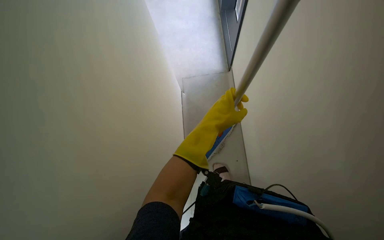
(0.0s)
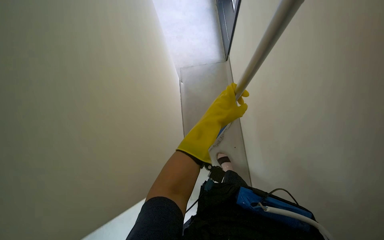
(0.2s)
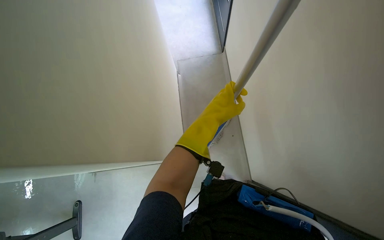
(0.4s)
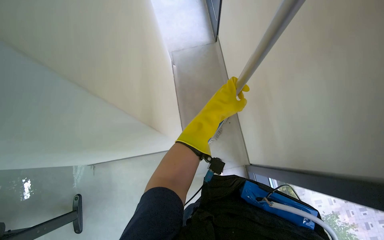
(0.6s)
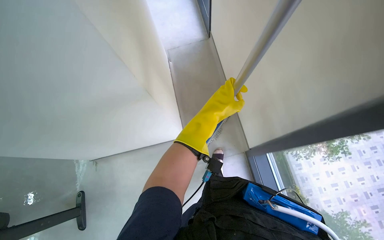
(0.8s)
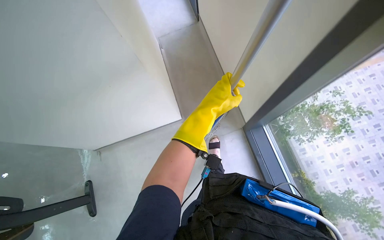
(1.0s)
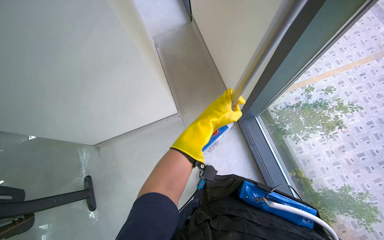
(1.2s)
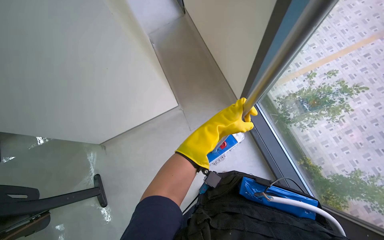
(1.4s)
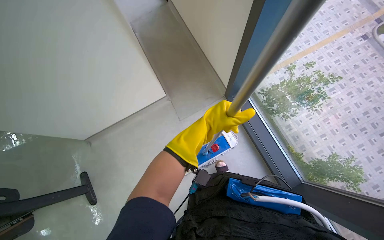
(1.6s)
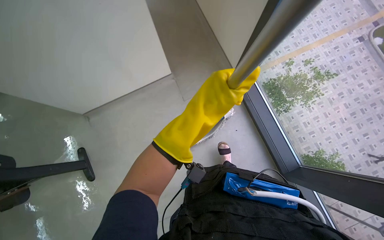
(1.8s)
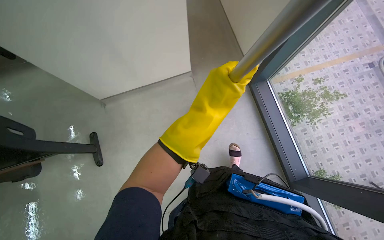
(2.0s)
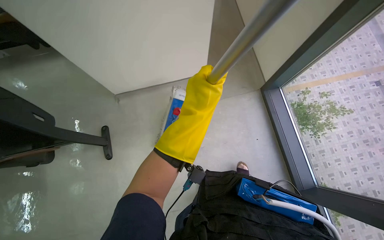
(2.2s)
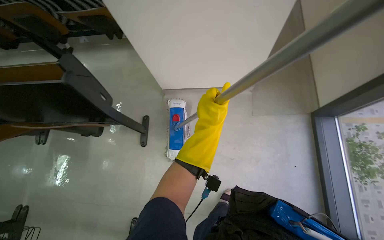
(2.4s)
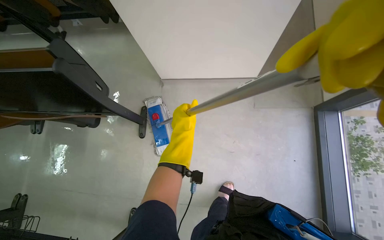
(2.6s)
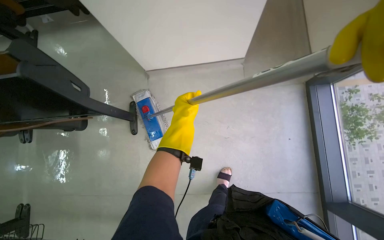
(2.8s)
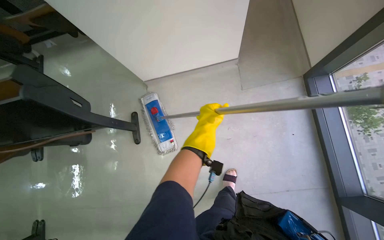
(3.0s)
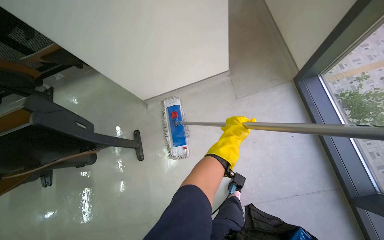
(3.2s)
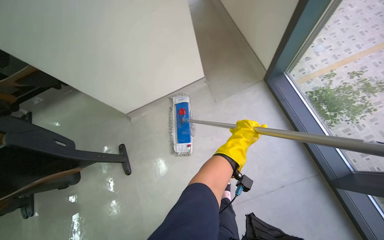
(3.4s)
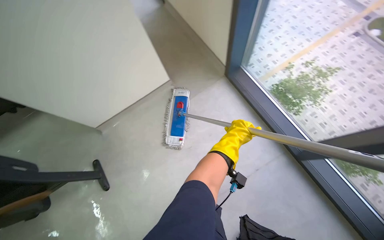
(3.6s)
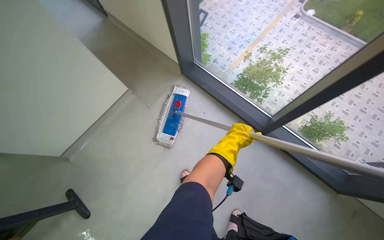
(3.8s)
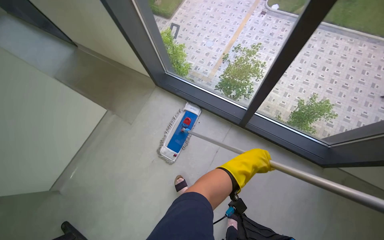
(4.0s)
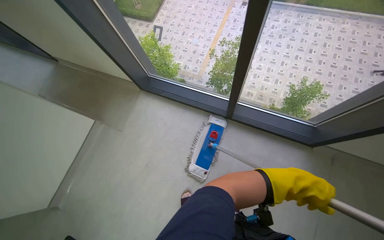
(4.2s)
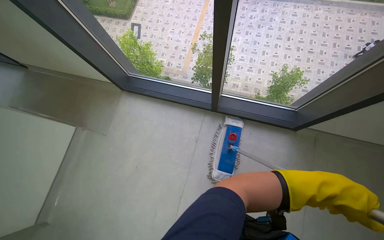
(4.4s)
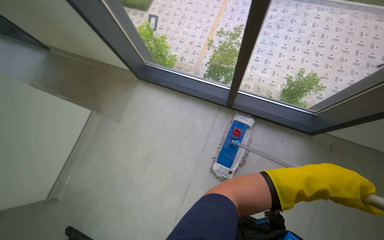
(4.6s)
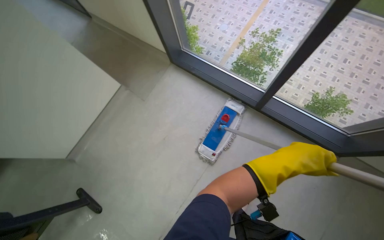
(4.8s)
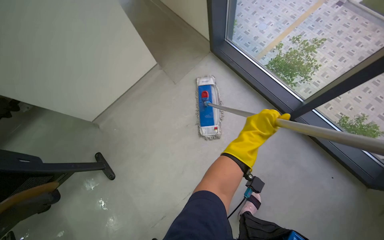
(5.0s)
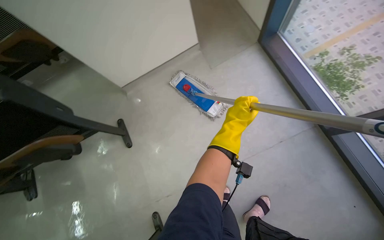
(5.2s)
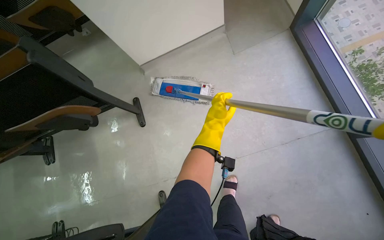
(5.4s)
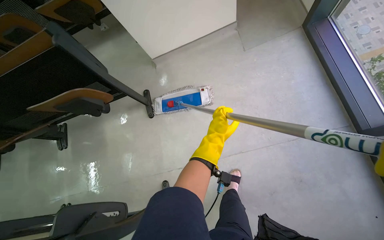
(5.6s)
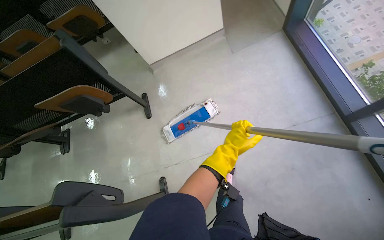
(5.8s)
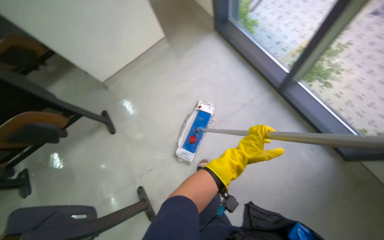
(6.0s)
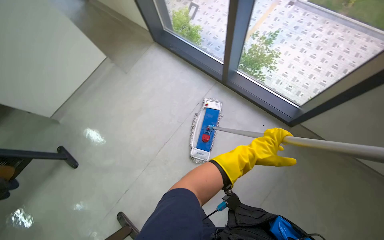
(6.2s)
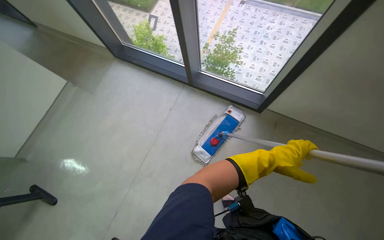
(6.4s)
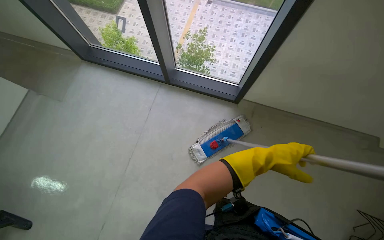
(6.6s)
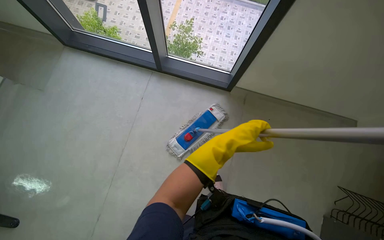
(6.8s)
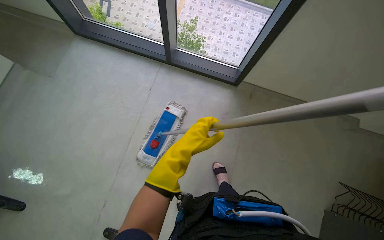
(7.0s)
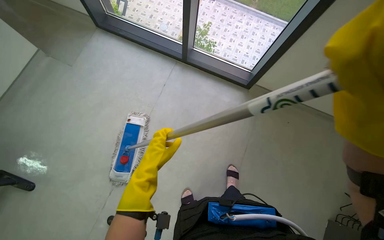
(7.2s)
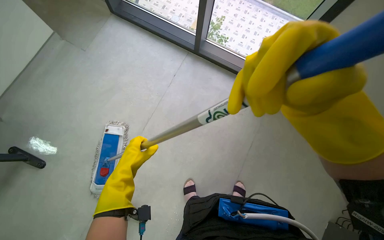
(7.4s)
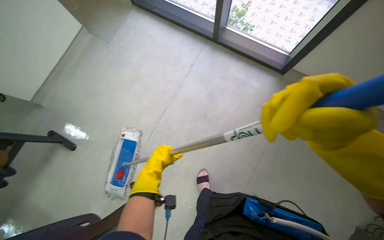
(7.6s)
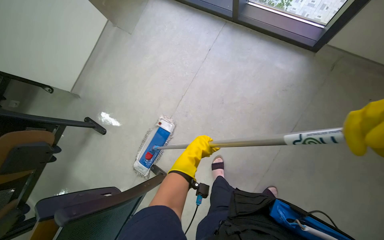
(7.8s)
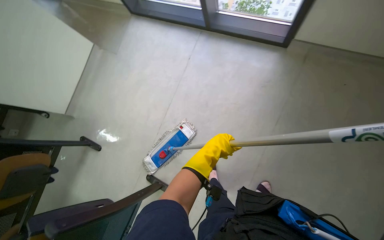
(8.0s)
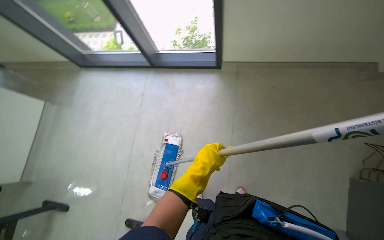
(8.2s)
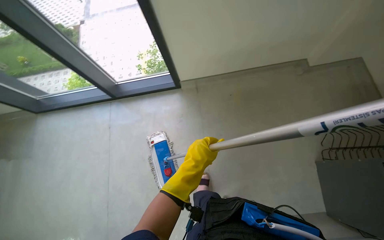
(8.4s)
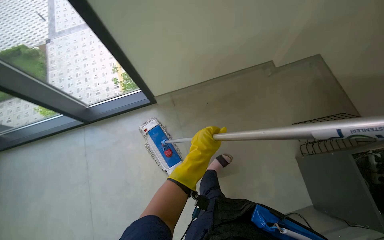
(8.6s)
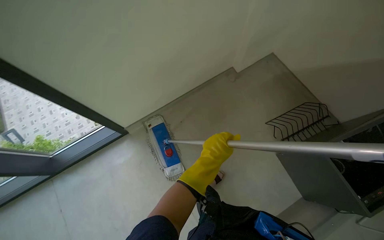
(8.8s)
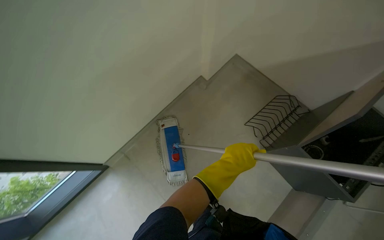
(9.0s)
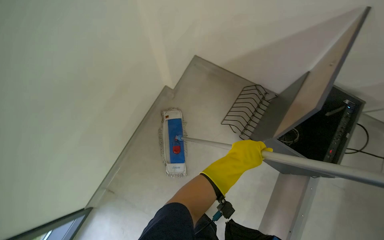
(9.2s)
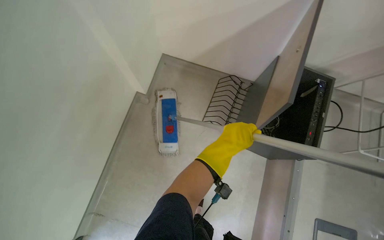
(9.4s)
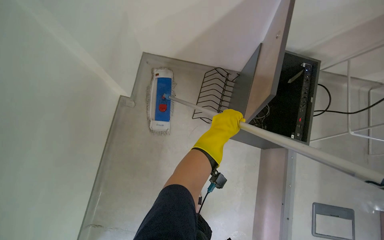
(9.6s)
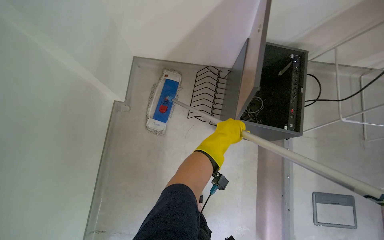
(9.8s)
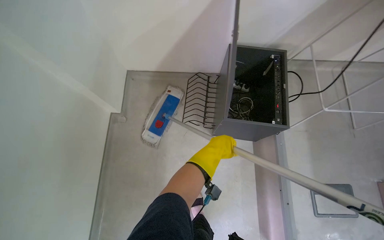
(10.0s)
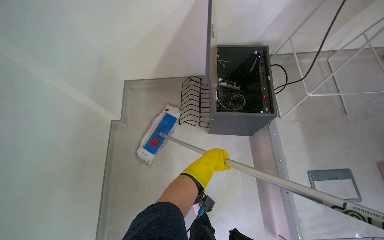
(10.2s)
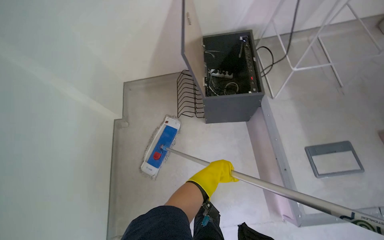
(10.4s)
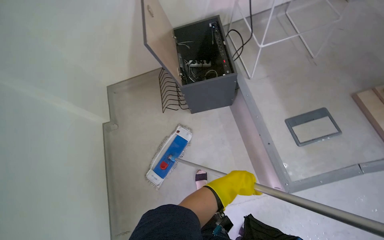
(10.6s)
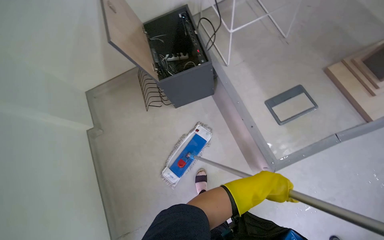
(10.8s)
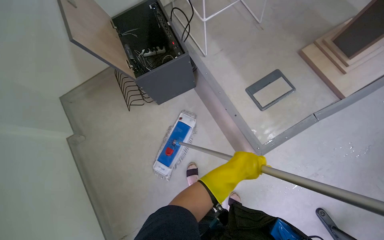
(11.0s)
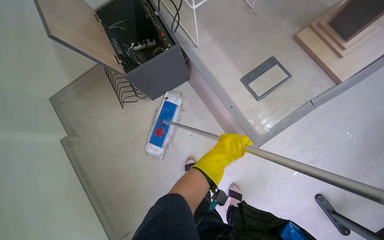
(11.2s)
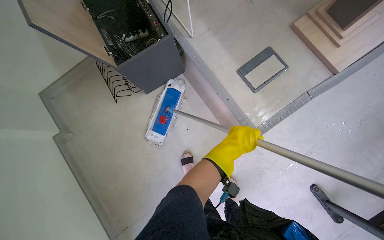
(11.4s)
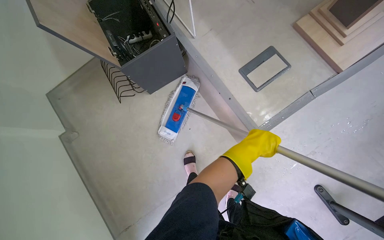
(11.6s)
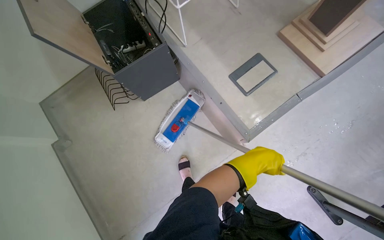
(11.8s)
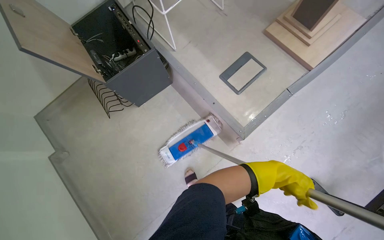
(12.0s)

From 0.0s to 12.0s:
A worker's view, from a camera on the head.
Job: mopping floor.
The whole recording: Mopping classroom floor. The worker mops the classroom floor, moving around the seats and along the walls.
From 0.0s to 1.6s: The view tilts roughly 20 degrees downward.
From 1.6s to 3.0s: The left hand goes nearer to the camera and returns, about 10 cm each way.
From 3.0s to 4.4s: The wearer moves some 70 cm. The head rotates some 65 degrees to the right. The camera pitches upward, by approximately 15 degrees.
From 4.4s to 6.0s: The wearer's head swings some 45 degrees to the left.
From 6.0s to 7.6s: The wearer's head swings about 30 degrees to the right.
From 9.0s to 10.4s: The scene rotates counterclockwise by about 50 degrees.
From 10.4s to 12.0s: The scene rotates counterclockwise by approximately 35 degrees.

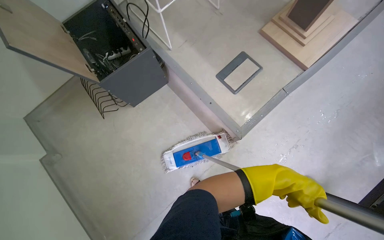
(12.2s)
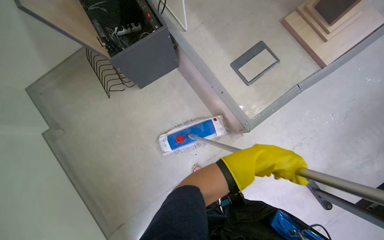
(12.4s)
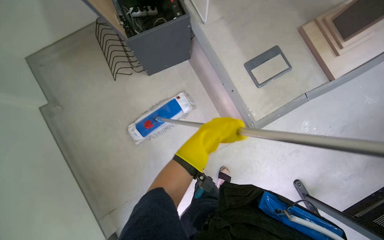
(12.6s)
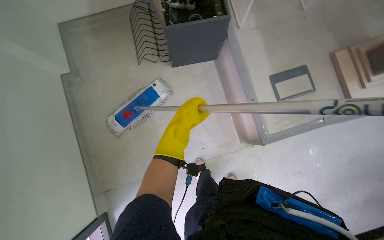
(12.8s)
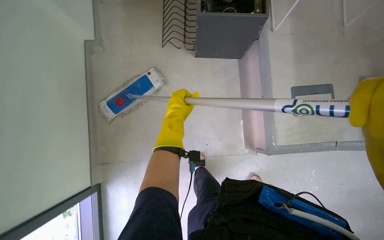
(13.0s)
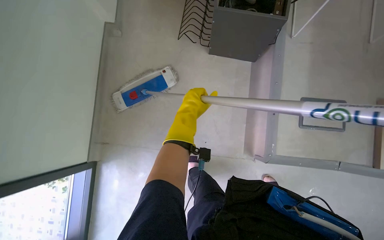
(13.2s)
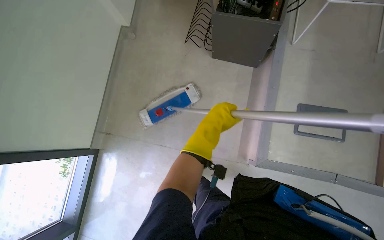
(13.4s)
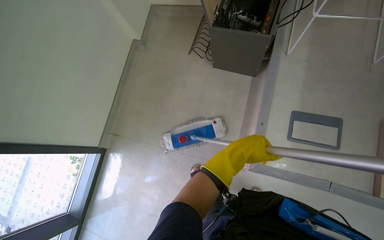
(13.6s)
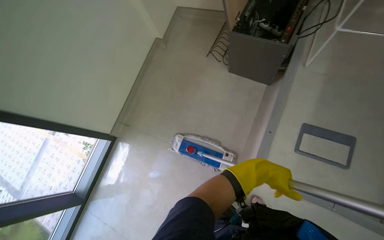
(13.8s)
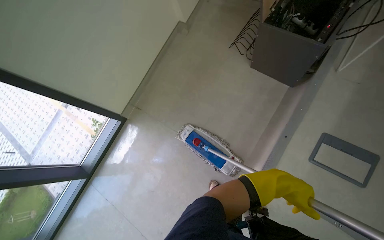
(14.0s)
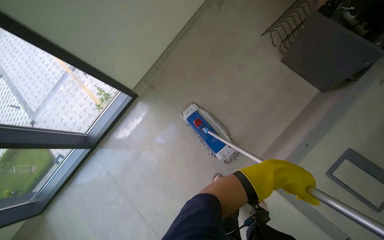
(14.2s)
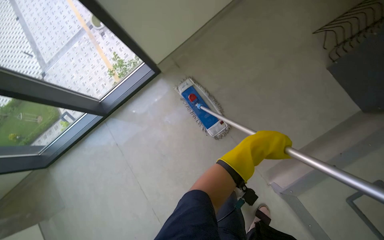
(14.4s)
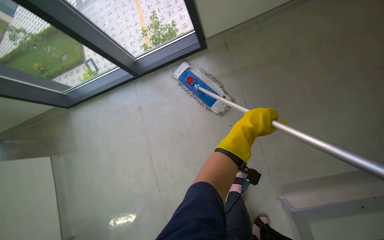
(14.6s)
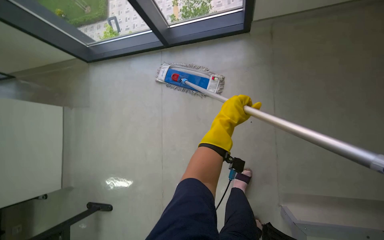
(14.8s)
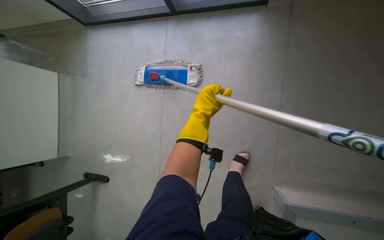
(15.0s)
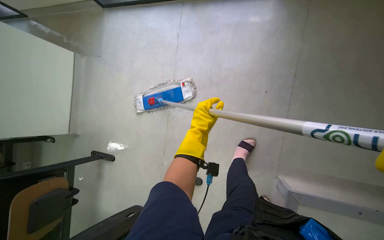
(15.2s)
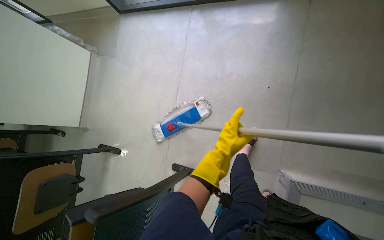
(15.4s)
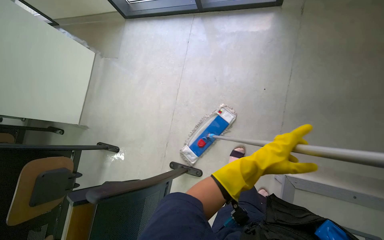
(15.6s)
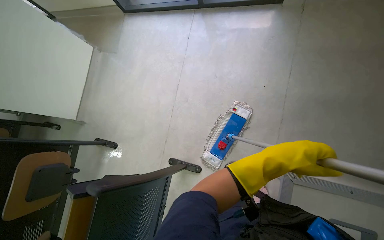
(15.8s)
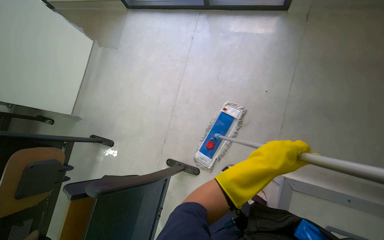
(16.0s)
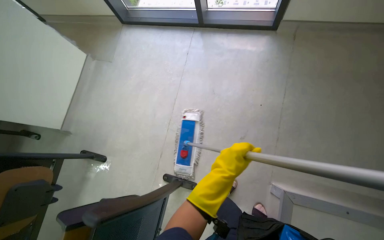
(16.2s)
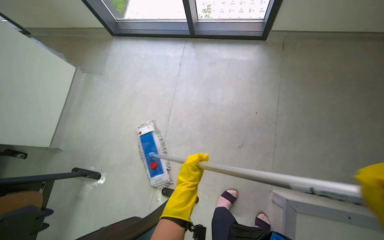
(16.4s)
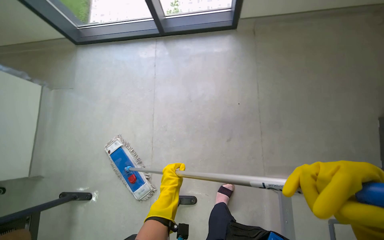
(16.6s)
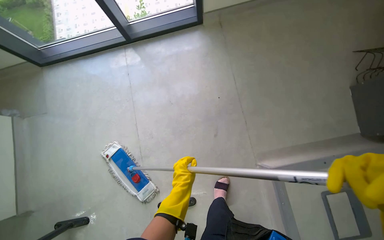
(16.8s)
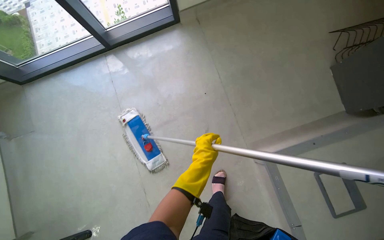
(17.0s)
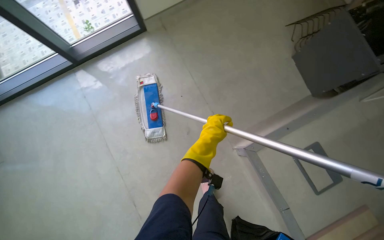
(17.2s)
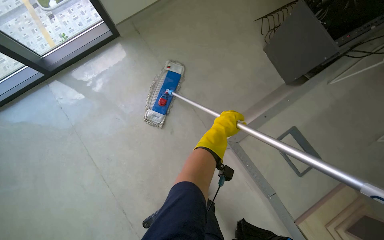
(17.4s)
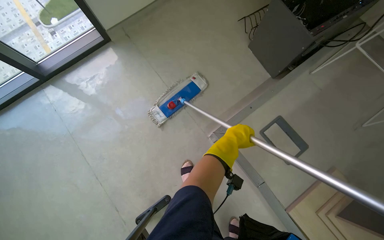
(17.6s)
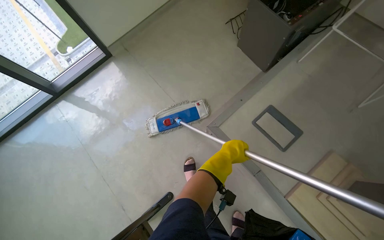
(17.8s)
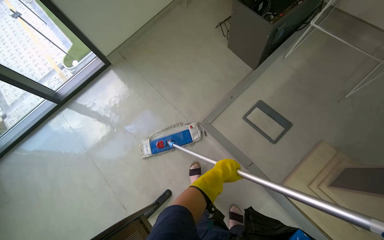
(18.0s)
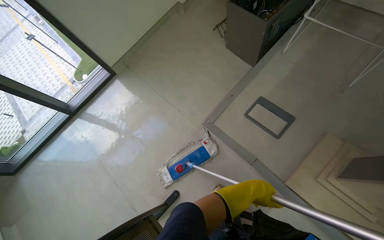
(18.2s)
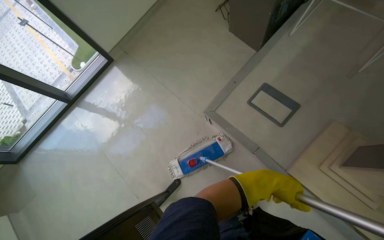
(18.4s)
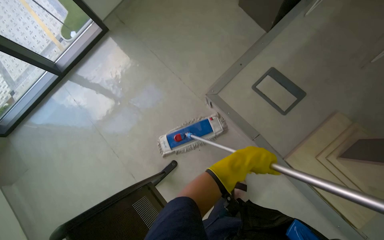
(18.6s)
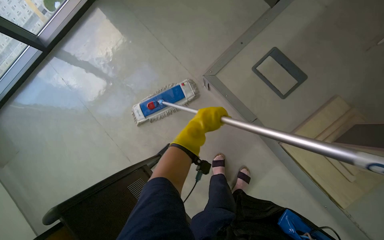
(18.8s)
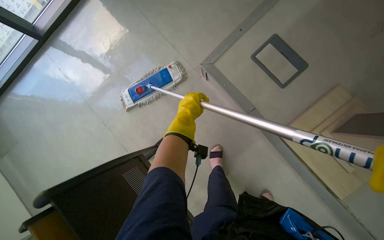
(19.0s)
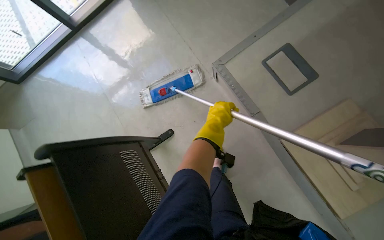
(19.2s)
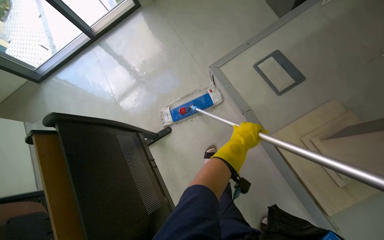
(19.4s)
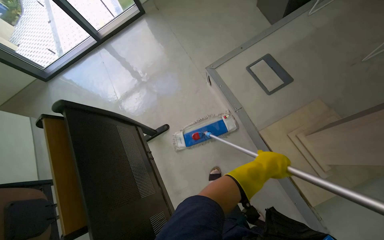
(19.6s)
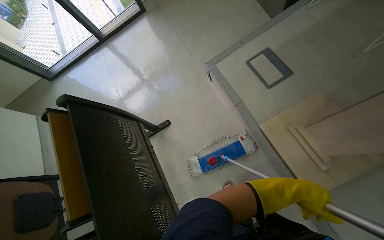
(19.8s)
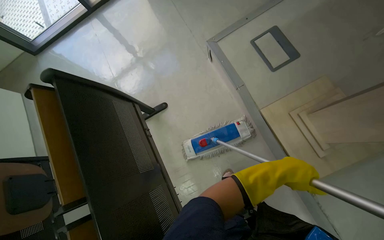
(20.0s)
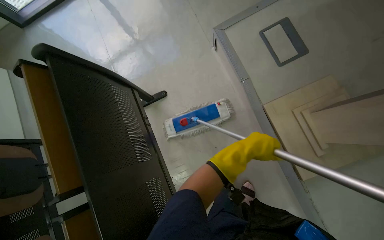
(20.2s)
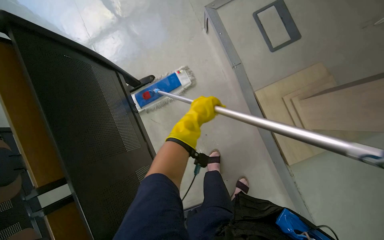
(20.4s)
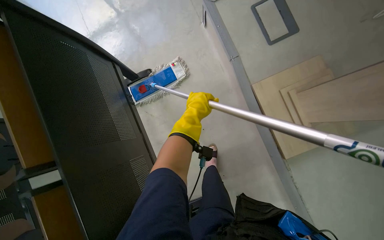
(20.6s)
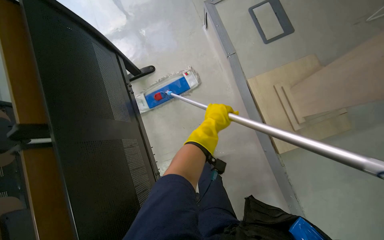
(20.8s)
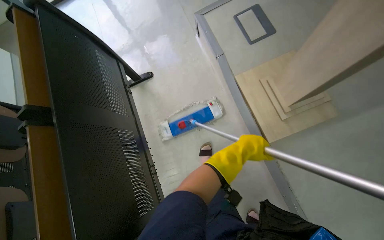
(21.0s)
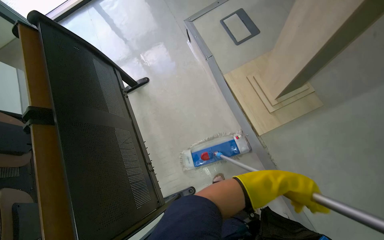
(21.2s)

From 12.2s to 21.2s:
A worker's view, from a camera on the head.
Job: mopping floor.
The whole recording: Mopping classroom floor. The worker mops the classroom floor, moving around the seats and along the walls.
From 12.2s to 13.8s: The scene rotates clockwise by about 55 degrees.
From 13.8s to 15.2s: The camera travels roughly 50 cm. The camera pitches downward, by roughly 35 degrees. The scene rotates clockwise by about 70 degrees.
From 15.2s to 16.6s: The left hand travels down the picture by roughly 20 cm, and goes to the right and returns, roughly 15 cm each way.
From 16.6s to 18.2s: The wearer moves roughly 60 cm. Everything in view rotates roughly 50 degrees counterclockwise.
From 18.2s to 19.8s: The camera travels approximately 40 cm.
From 19.8s to 21.2s: The left hand travels to the left and back again, roughly 30 cm each way.
